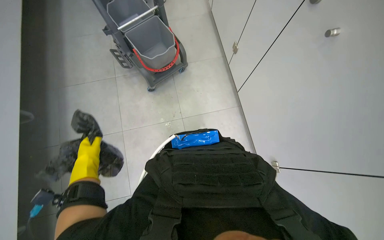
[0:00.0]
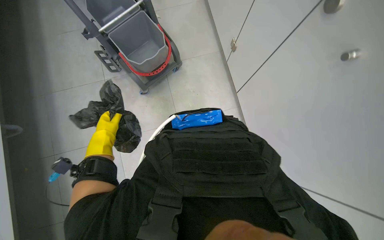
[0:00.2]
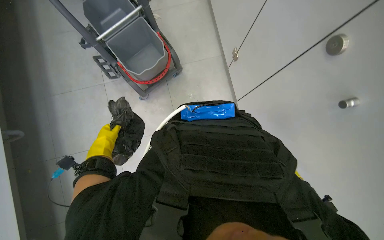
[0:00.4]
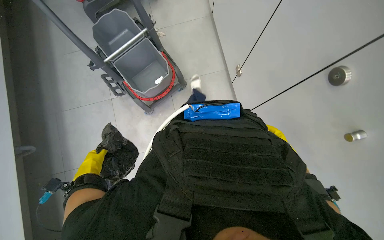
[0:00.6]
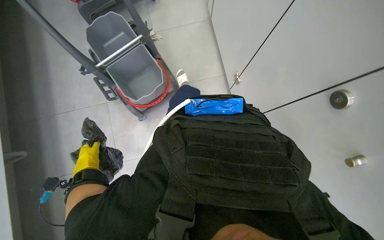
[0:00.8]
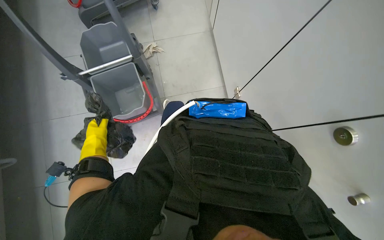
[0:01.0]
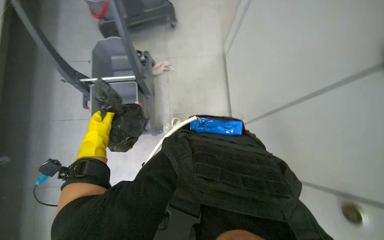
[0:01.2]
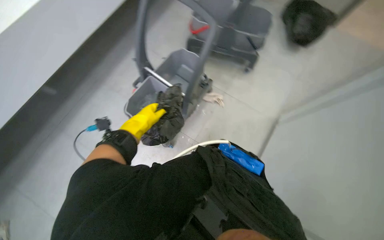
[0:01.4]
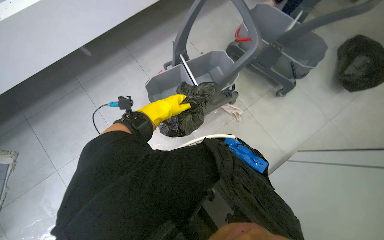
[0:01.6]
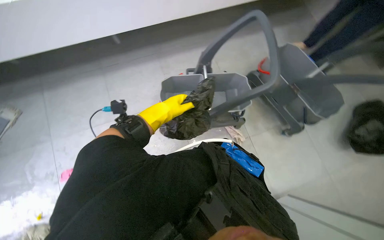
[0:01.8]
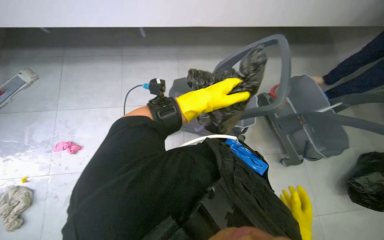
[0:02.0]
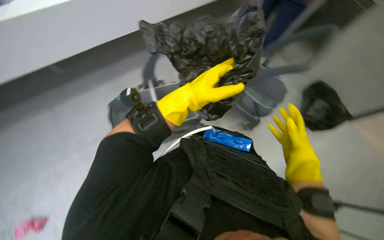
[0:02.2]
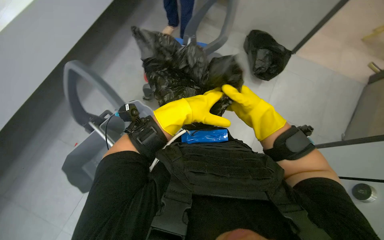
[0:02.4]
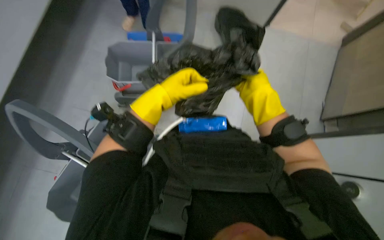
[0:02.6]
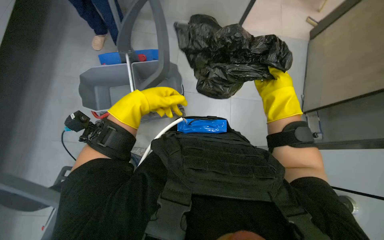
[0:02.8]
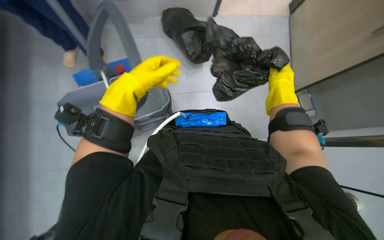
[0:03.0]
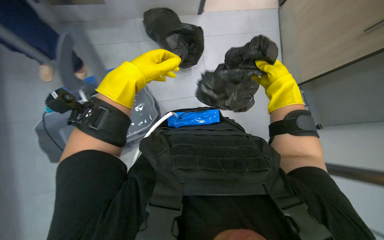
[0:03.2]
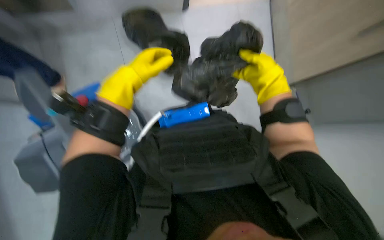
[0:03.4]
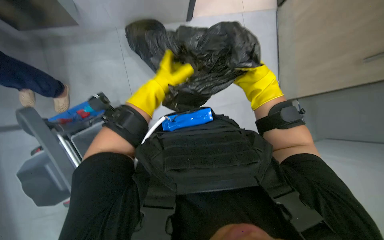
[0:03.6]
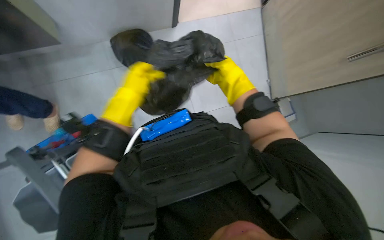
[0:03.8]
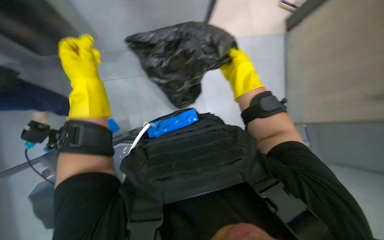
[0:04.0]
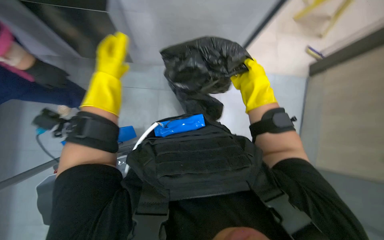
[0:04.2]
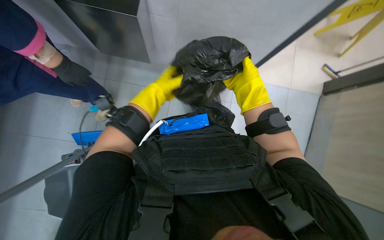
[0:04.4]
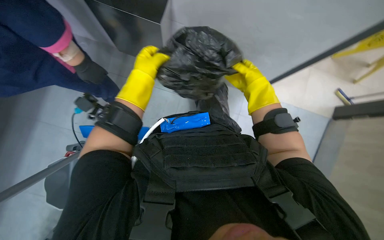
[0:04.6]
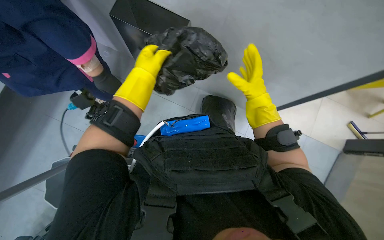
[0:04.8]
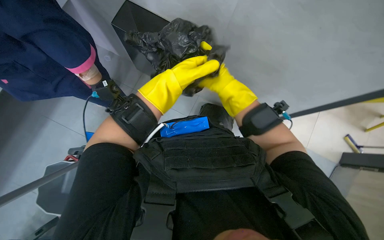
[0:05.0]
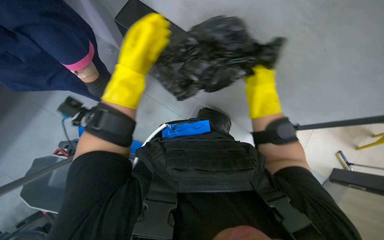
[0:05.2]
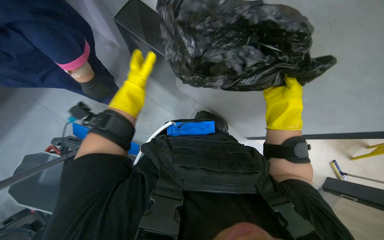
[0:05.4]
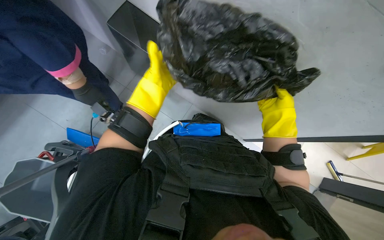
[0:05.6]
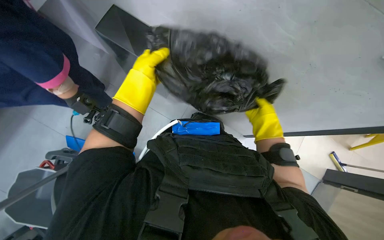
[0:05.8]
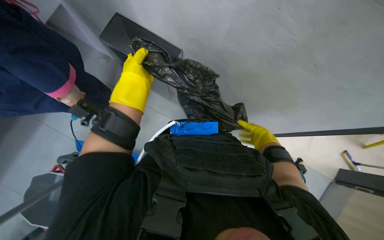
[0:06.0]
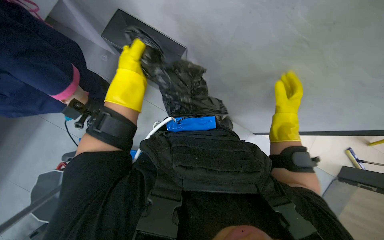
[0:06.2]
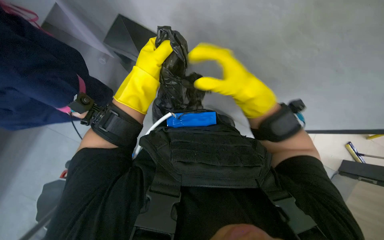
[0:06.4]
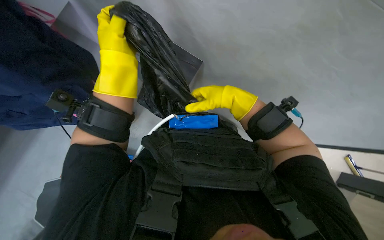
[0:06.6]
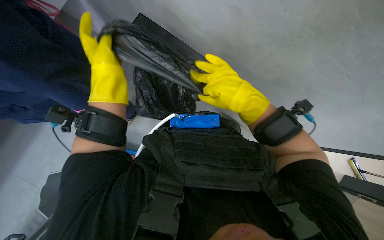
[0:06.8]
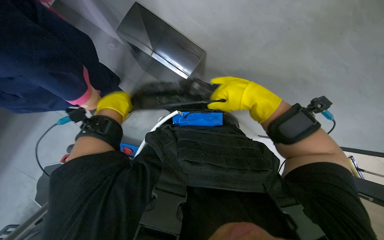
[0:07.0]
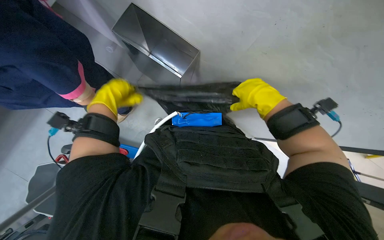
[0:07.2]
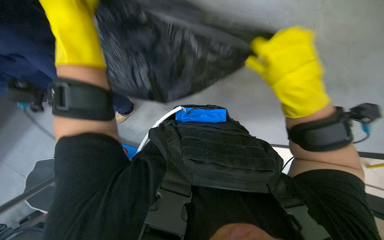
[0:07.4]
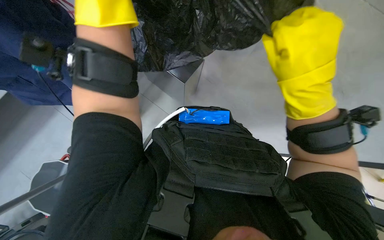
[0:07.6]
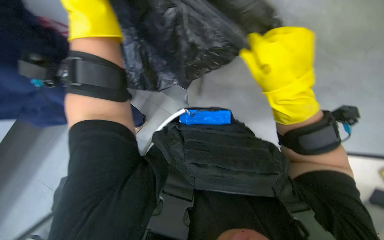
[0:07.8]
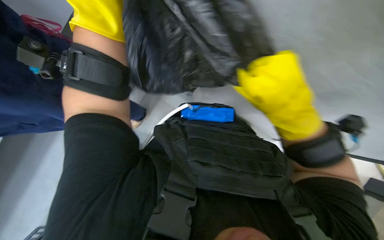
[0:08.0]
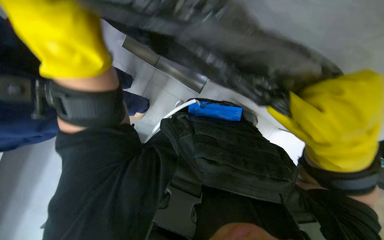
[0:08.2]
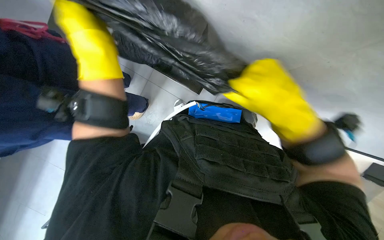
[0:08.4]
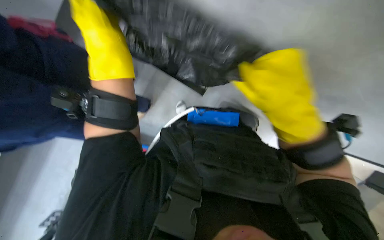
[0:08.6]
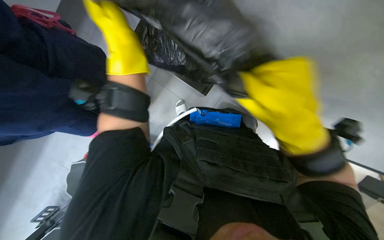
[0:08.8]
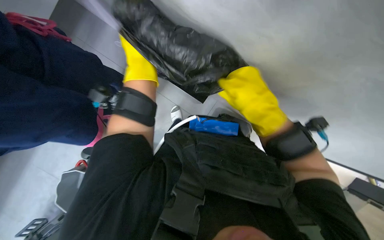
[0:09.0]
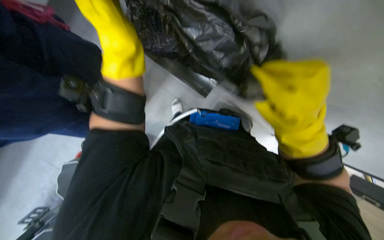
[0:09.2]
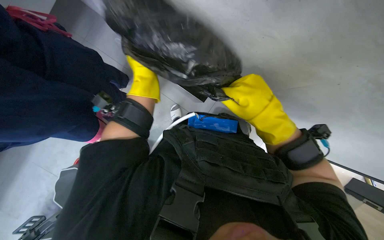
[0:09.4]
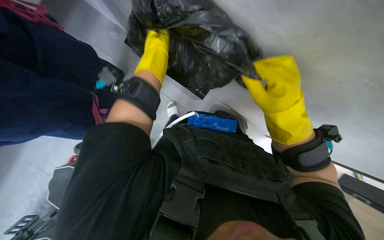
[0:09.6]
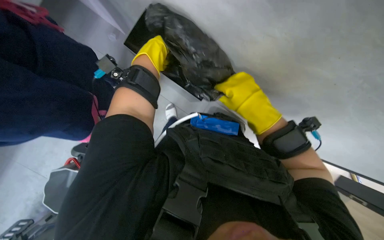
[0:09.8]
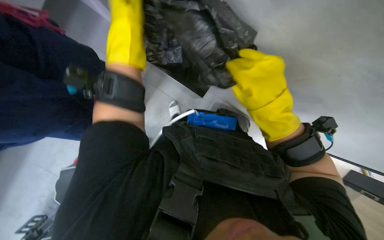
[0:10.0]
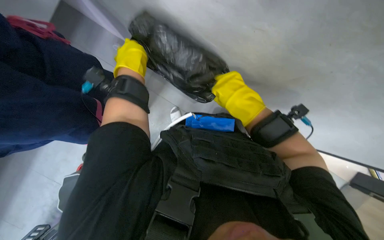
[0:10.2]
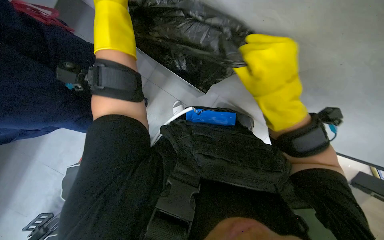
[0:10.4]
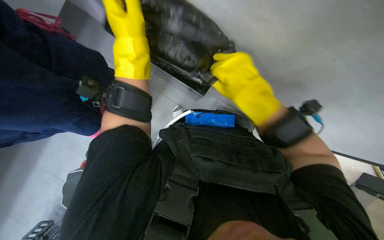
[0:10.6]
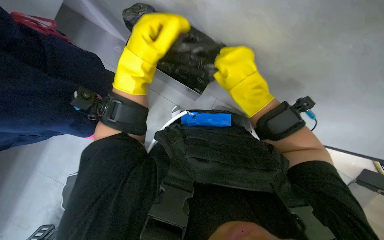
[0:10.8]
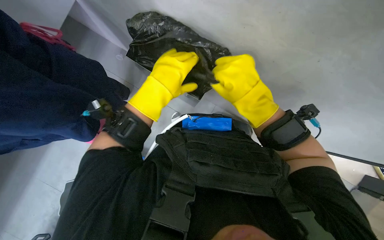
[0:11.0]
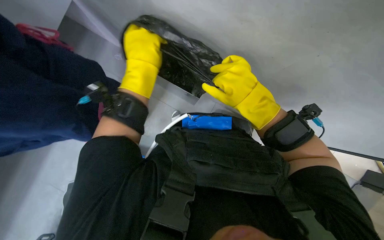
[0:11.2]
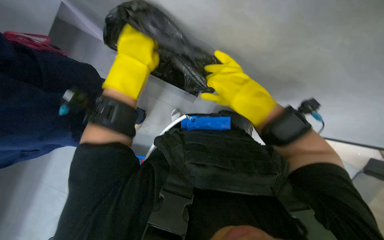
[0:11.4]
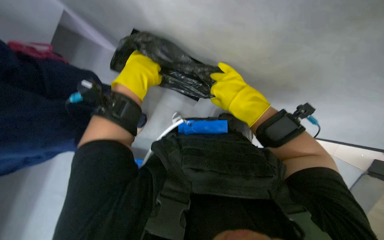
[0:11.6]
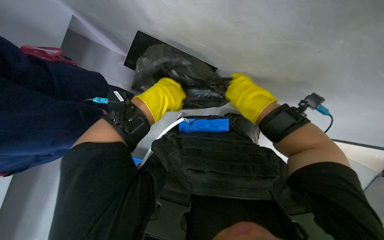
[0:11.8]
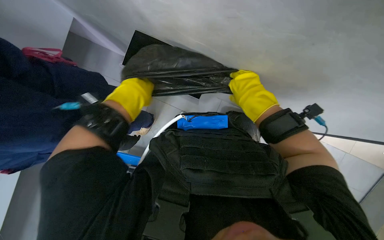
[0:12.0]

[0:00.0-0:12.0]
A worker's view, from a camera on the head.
Job: preparing cleaning supplies.
The whole recording: Organizing trash bags on cart. The worker takes out and arranges trash bags from the cart's compartment and install it into trash bag.
0:00.0 to 0:01.6: The wearer moves roughly 60 cm. Everything in view rotates about 45 degrees clockwise.
0:01.6 to 0:03.0: Everything in view rotates some 25 degrees clockwise.
0:03.0 to 0:04.4: The left hand travels farther from the camera by about 10 cm.
0:04.4 to 0:06.0: The view tips upward by some 10 degrees. The right hand heads down the picture and to the right, covering roughly 20 cm. Meanwhile the left hand goes left and right, some 15 cm each way, reversing 2 times.
0:06.0 to 0:07.6: The right hand is displaced nearer to the camera by some 50 cm. The left hand swings nearer and farther, roughly 30 cm each way, with 2 reversals.
0:07.6 to 0:09.0: The two hands go approximately 10 cm farther from the camera.
0:09.0 to 0:10.4: The left hand swings nearer and farther, some 15 cm each way, with 2 reversals.
0:10.4 to 0:12.0: The right hand travels farther from the camera by about 15 cm.

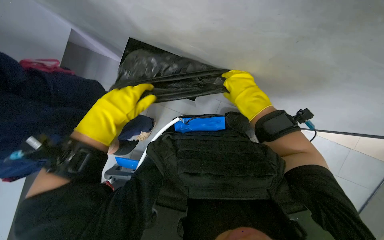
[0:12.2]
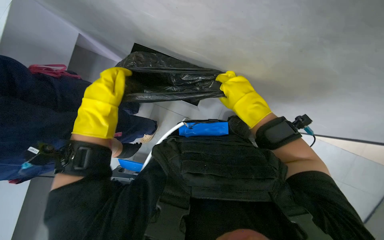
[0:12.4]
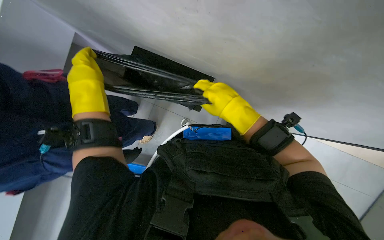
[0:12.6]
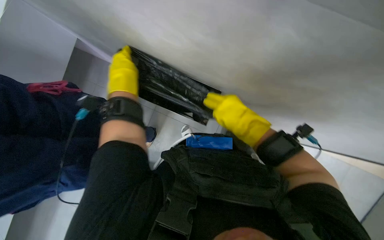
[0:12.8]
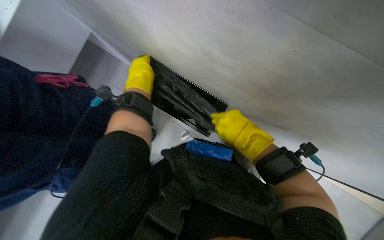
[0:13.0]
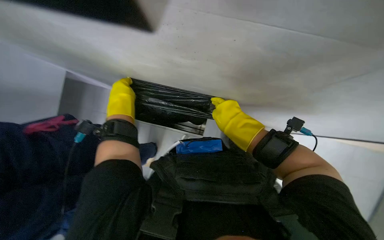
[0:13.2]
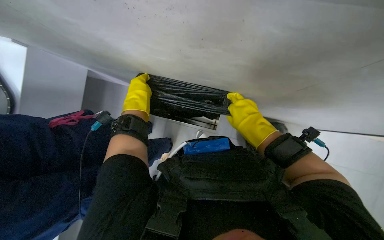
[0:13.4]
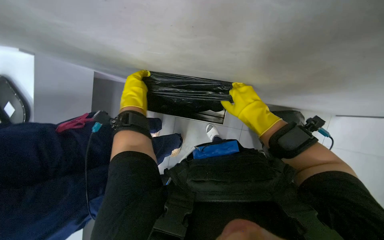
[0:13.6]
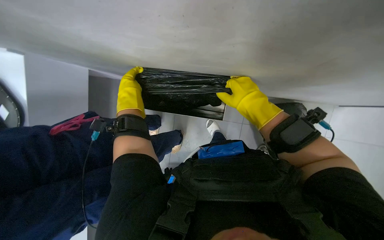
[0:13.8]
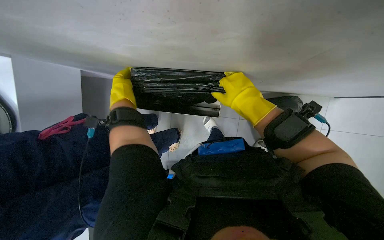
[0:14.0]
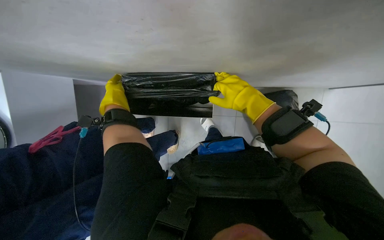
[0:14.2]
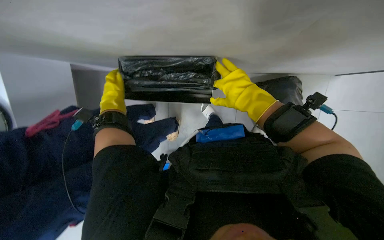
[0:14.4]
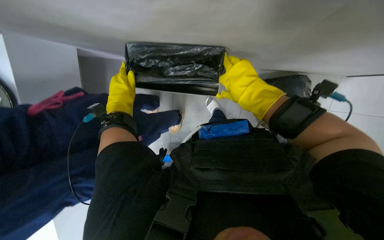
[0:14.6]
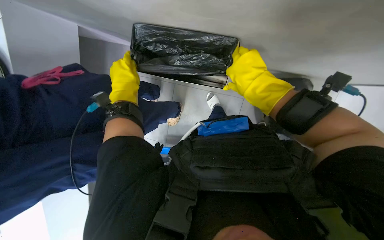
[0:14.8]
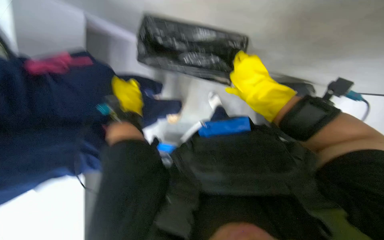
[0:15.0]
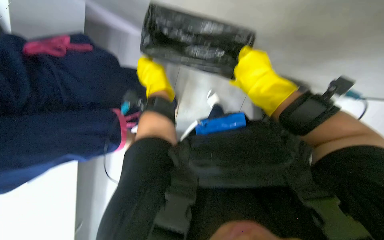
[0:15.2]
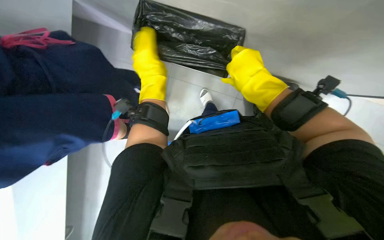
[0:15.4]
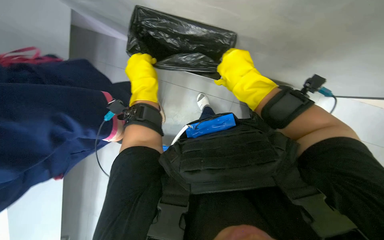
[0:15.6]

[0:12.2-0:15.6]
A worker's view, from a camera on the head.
Job: preparing cleaning supplies.
The whole recording: Organizing trash bags on cart. The worker takes out and arranges trash bags from the cart's compartment and install it into trash bag.
0:12.2 to 0:13.8: The left hand goes about 10 cm farther from the camera.
0:13.8 to 0:15.6: The left hand is displaced to the right by some 10 cm.

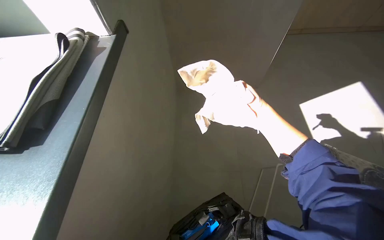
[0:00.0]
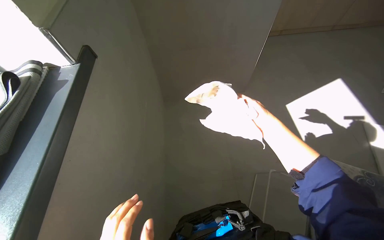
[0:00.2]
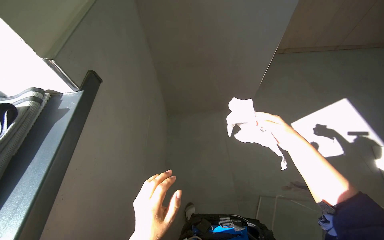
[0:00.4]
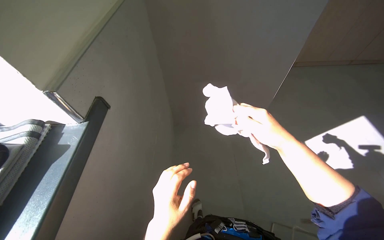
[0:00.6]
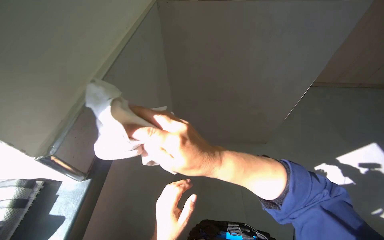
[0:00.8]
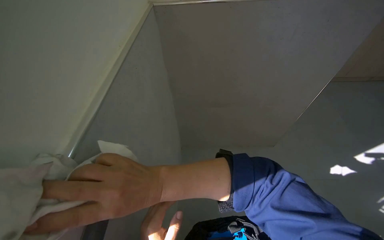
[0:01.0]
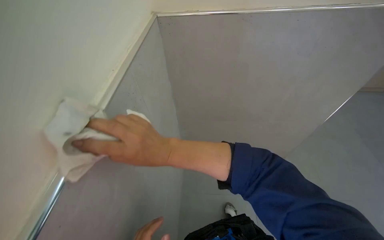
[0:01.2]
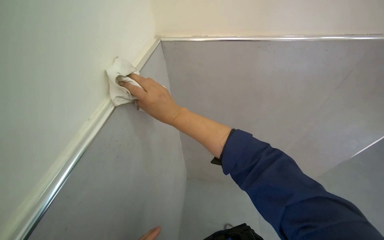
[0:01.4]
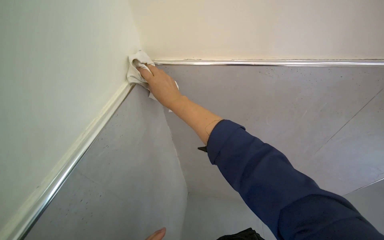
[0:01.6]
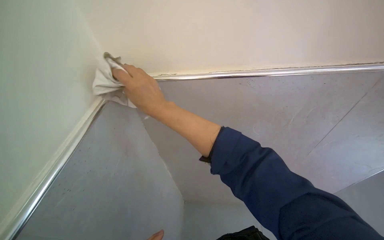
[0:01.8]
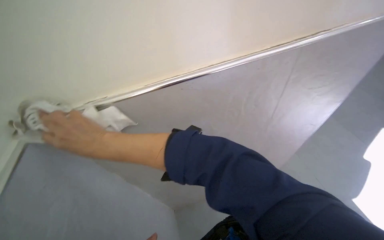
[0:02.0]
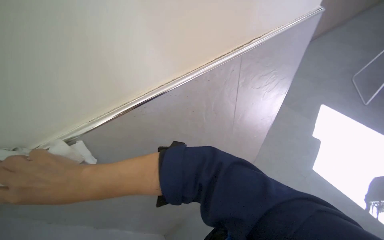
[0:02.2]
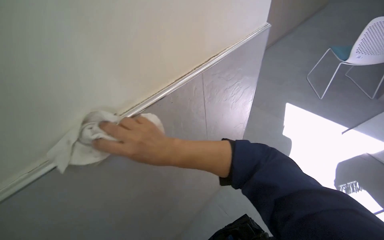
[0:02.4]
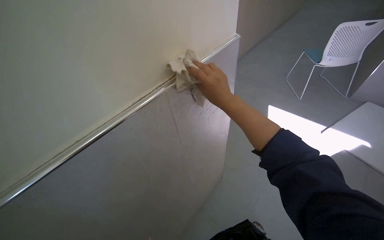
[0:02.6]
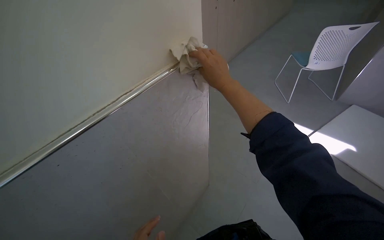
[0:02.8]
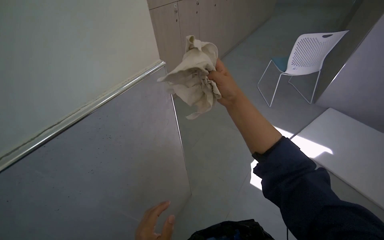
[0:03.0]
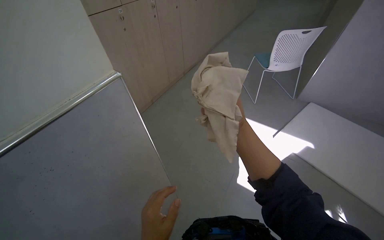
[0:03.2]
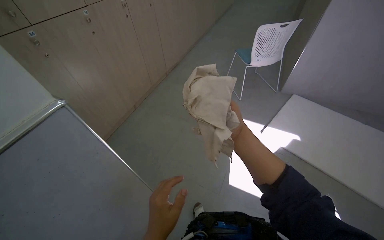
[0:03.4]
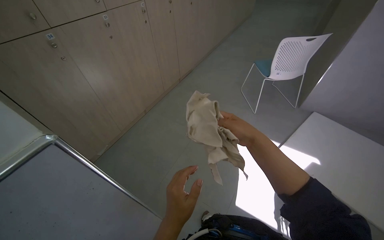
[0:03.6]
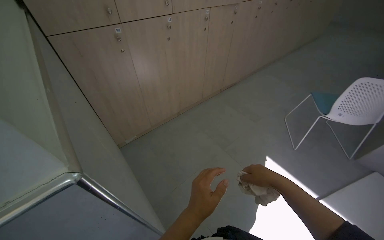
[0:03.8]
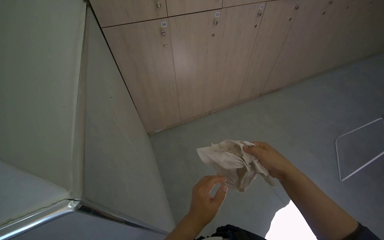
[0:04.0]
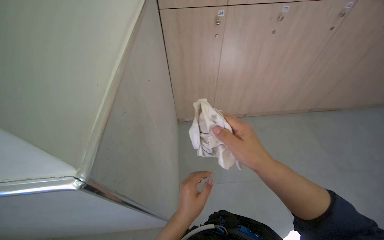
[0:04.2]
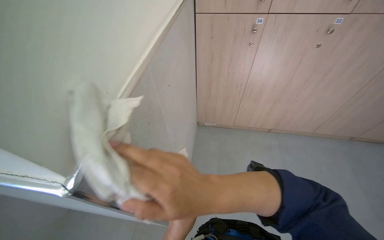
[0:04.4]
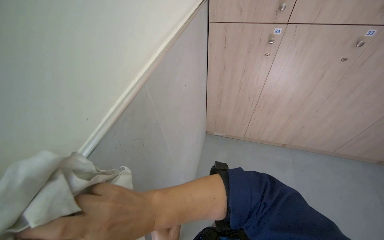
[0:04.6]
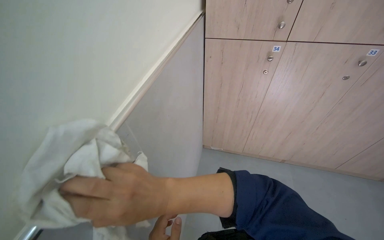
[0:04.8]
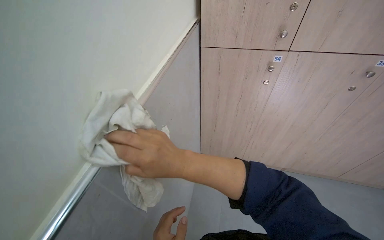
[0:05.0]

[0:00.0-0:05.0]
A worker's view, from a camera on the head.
Job: wiping surfaces.
The whole recording: Wiping wall trim and adjusting mat. The worker wipes the wall trim with a cloth and adjusts a mat on the floor.
0:01.6 to 0:03.4: The head travels about 50 cm. The head turns to the right by roughly 30 degrees.
0:03.4 to 0:05.0: The head travels roughly 60 cm. The wearer looks some 80 degrees further to the left.
